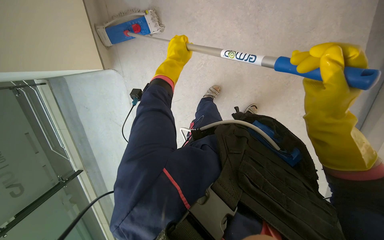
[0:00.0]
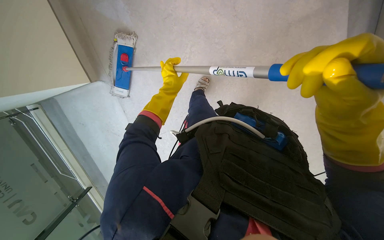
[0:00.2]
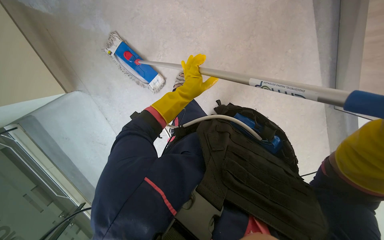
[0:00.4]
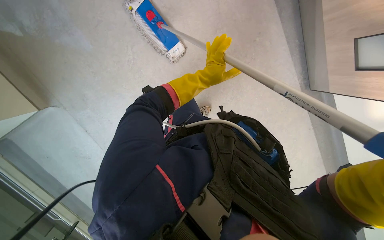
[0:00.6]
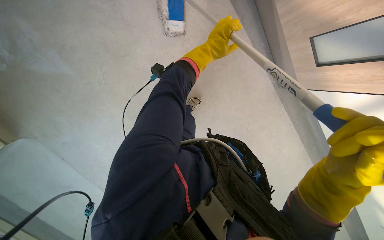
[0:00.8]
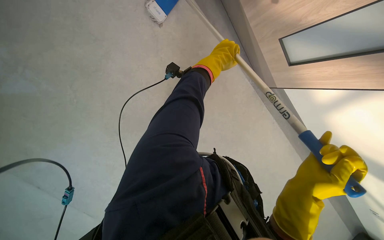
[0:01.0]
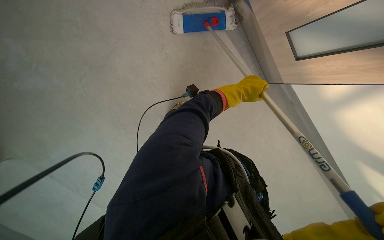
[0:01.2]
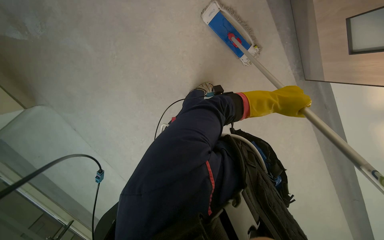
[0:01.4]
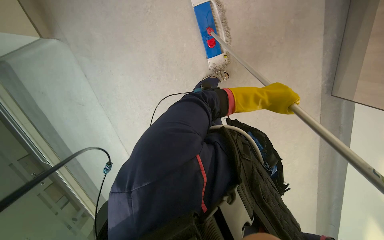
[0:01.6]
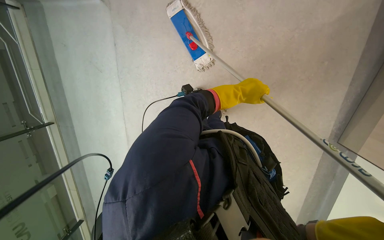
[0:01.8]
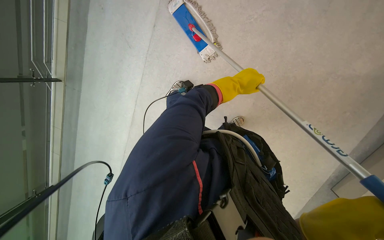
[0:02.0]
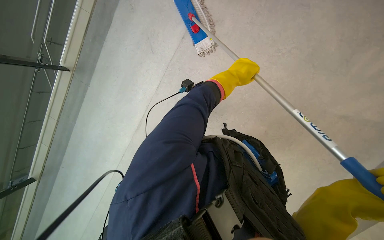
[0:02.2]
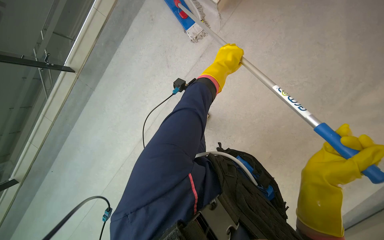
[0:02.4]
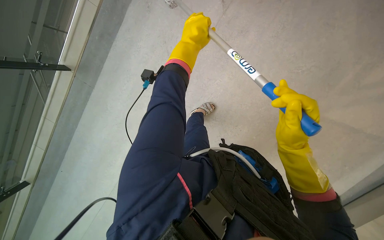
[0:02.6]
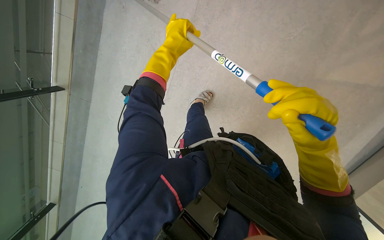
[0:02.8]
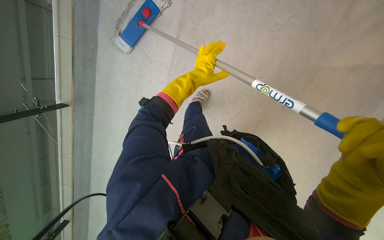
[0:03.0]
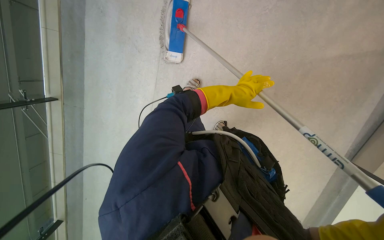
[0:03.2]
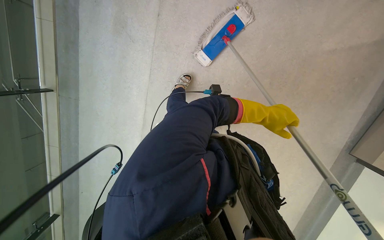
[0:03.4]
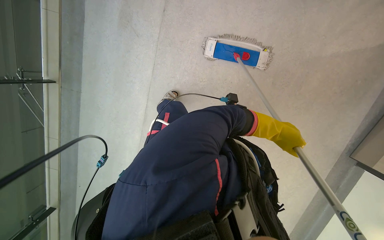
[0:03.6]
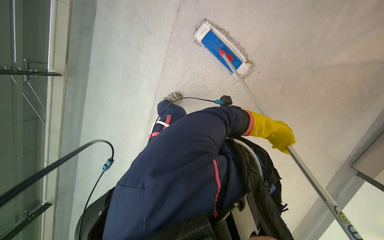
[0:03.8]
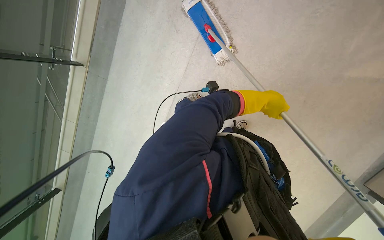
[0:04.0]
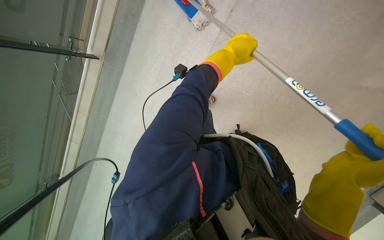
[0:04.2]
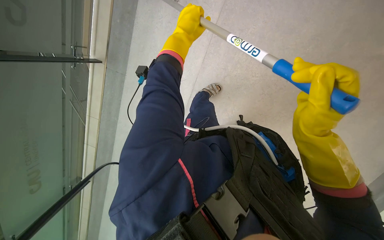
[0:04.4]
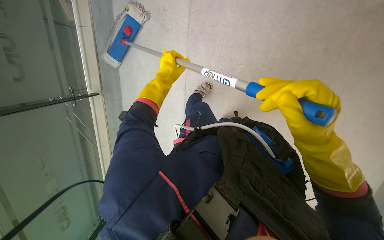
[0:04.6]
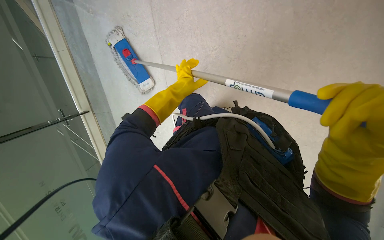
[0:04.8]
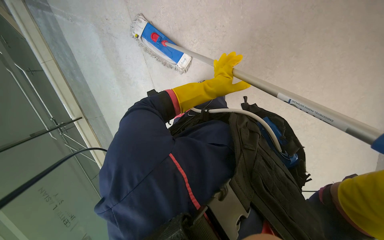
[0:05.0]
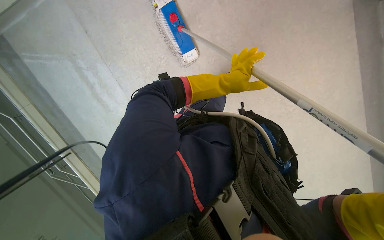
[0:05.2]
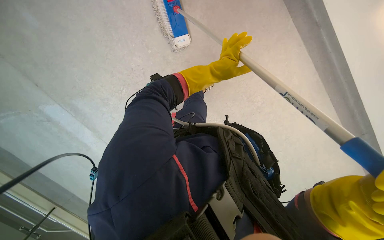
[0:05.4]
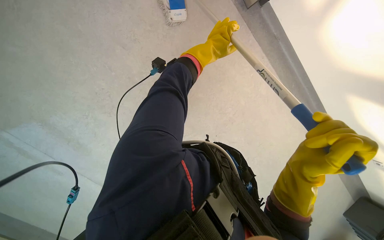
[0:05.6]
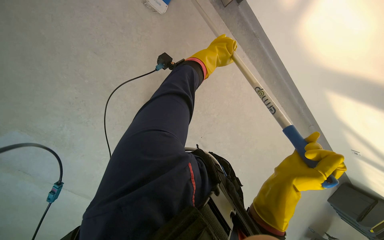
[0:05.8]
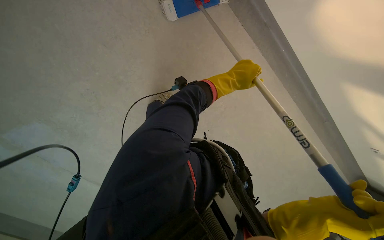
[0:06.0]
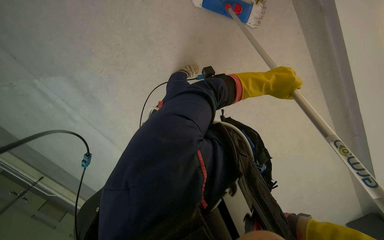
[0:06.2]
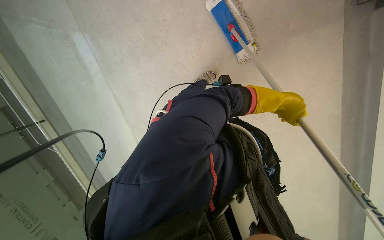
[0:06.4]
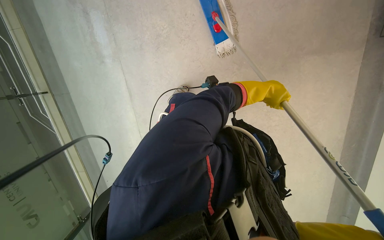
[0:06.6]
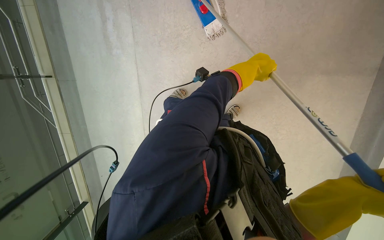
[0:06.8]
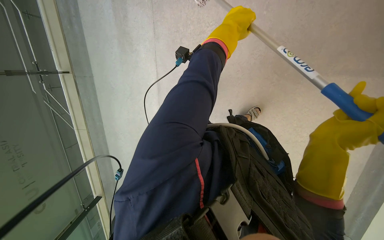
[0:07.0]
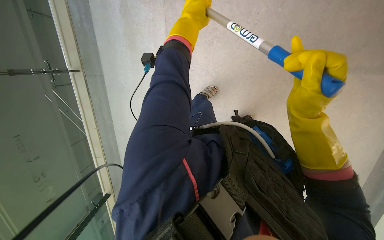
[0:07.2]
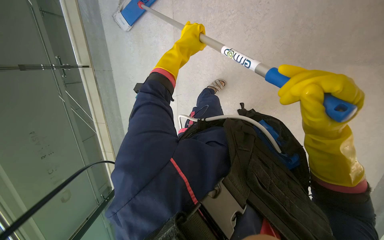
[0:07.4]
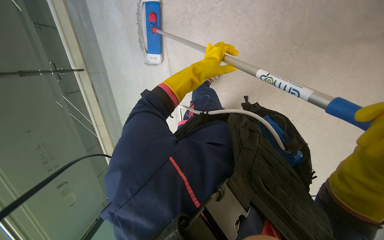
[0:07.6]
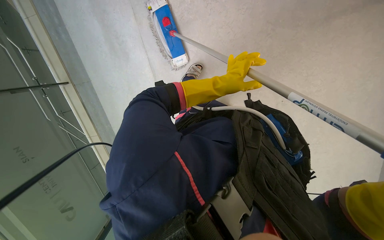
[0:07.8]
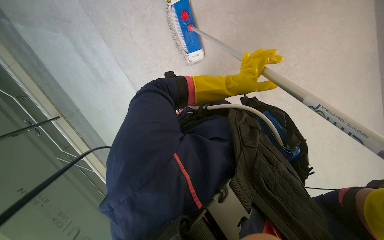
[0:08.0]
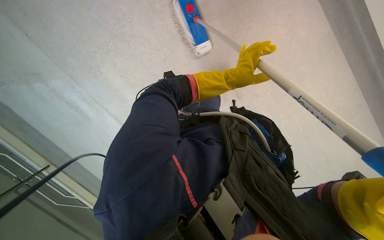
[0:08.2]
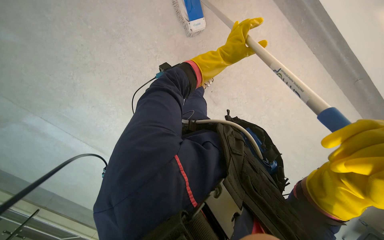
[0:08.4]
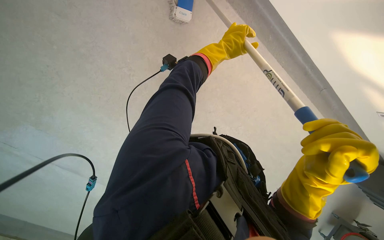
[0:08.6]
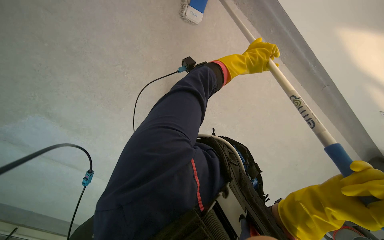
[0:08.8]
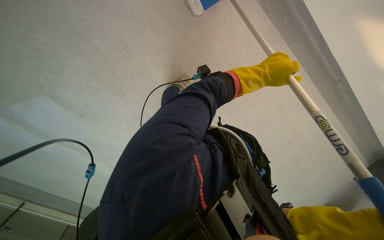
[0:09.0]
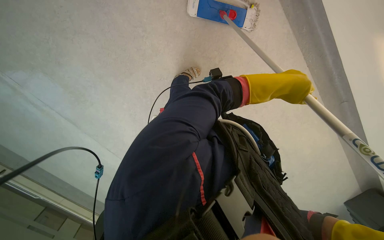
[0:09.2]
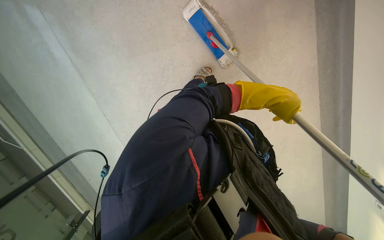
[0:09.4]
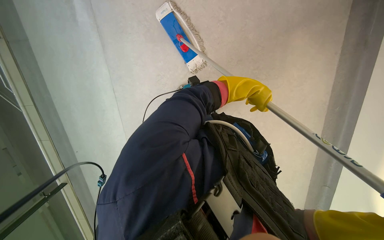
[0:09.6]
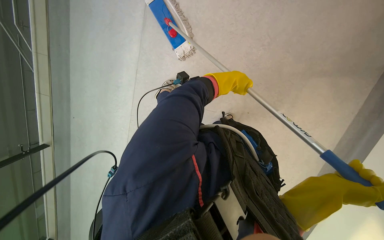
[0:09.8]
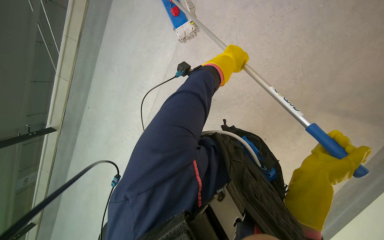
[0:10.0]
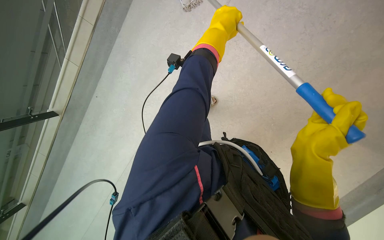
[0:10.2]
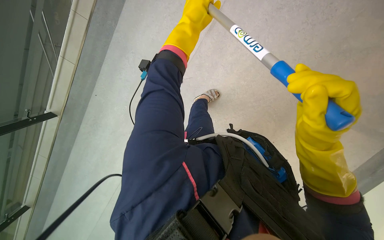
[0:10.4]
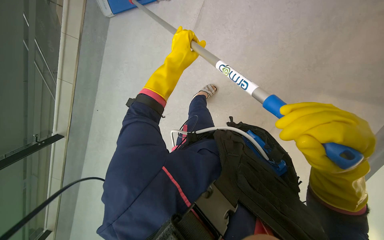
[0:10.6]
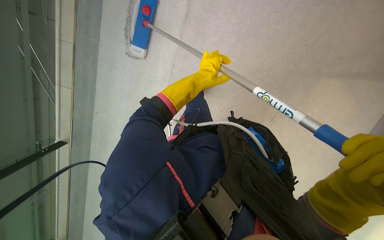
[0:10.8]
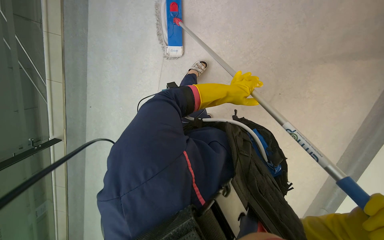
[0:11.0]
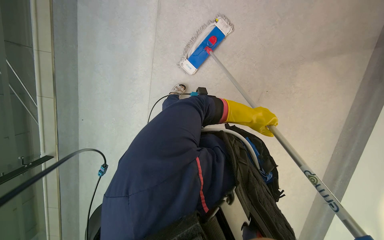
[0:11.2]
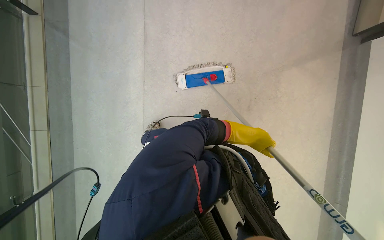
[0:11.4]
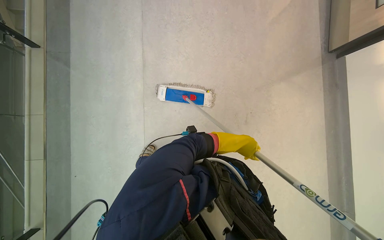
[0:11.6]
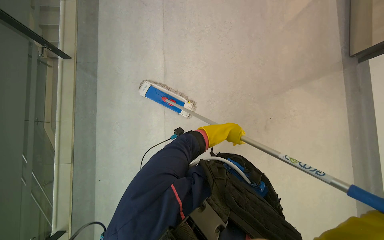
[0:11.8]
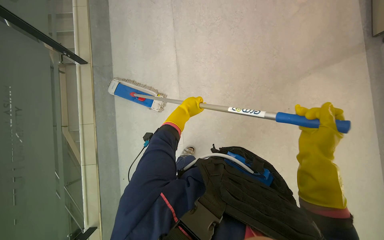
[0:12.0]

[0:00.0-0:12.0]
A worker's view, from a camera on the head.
Job: mopping floor.
The whole recording: Mopping floor. The worker mops the floor with a long-handled mop, periodically wringing it out.
0:00.0 to 0:01.6: The left hand is displaced to the right and down the picture by roughly 20 cm.
0:01.6 to 0:03.0: The camera pitches downward, by some 10 degrees. The left hand heads to the left, covering some 20 cm.
0:04.4 to 0:06.0: The wearer looks about 20 degrees further downward. The left hand moves to the right, roughly 15 cm.
0:07.6 to 0:09.0: The camera pitches downward, by some 20 degrees.
0:09.0 to 0:10.4: The left hand heads to the left and up the picture, covering about 25 cm.

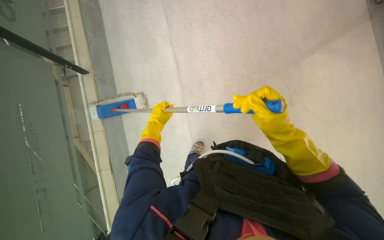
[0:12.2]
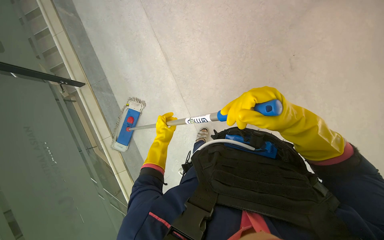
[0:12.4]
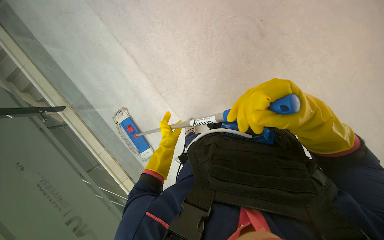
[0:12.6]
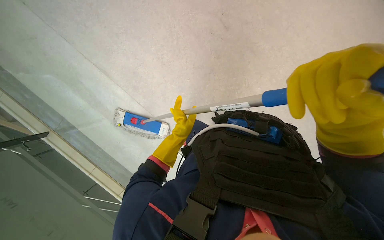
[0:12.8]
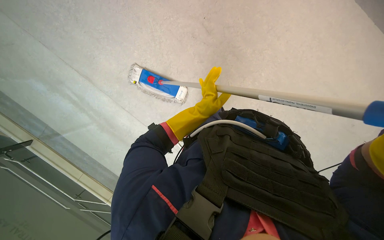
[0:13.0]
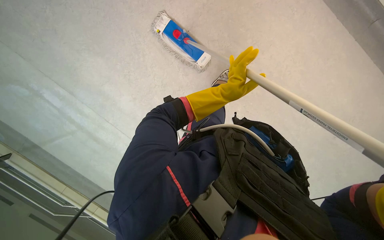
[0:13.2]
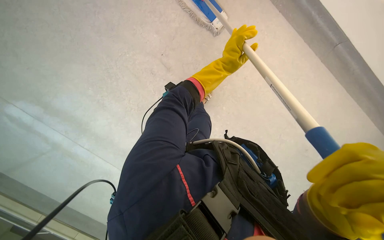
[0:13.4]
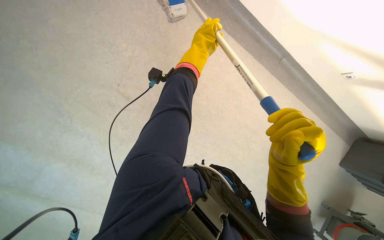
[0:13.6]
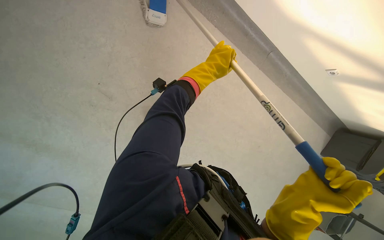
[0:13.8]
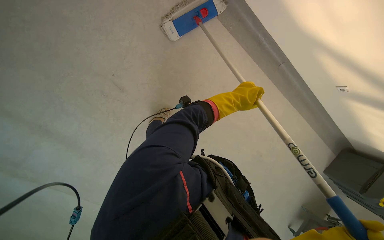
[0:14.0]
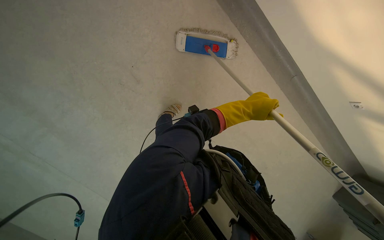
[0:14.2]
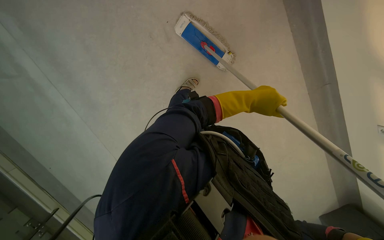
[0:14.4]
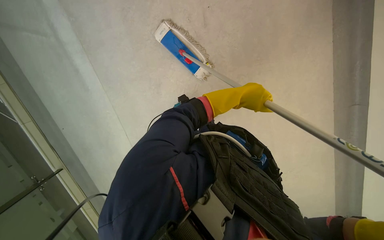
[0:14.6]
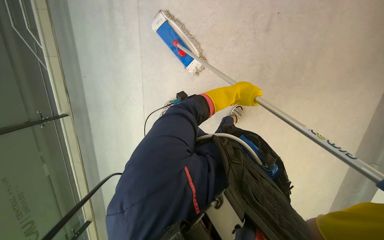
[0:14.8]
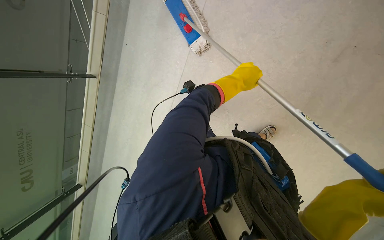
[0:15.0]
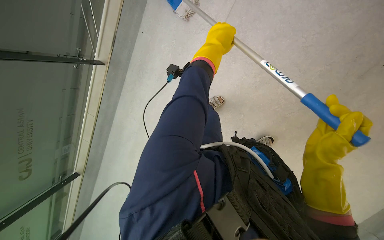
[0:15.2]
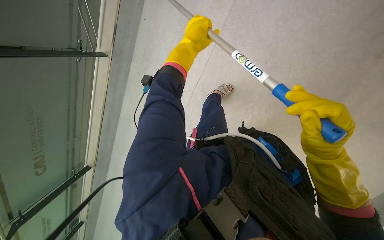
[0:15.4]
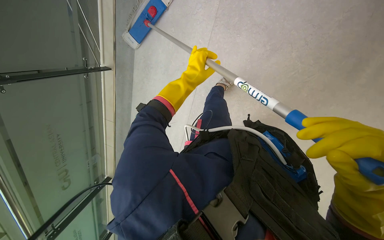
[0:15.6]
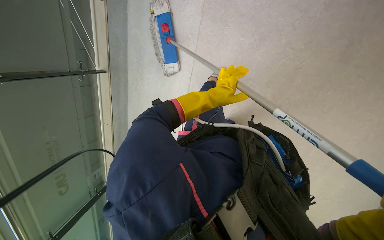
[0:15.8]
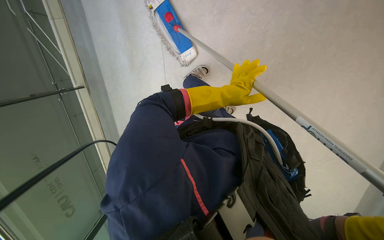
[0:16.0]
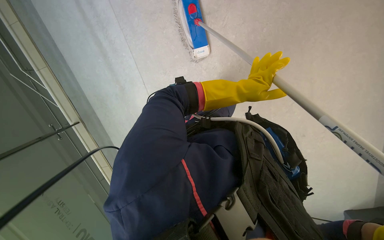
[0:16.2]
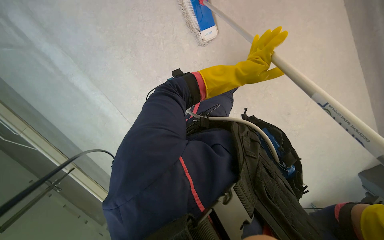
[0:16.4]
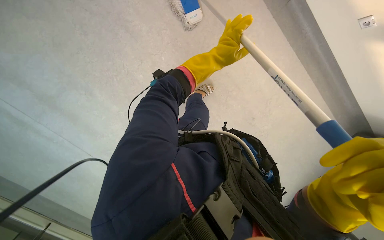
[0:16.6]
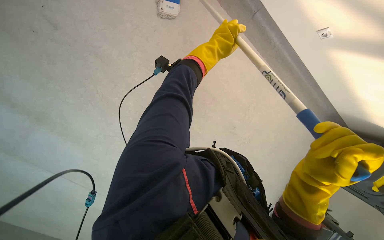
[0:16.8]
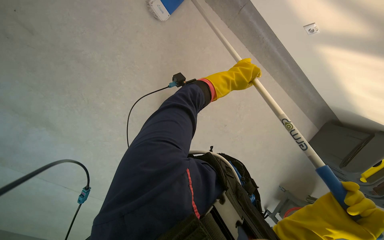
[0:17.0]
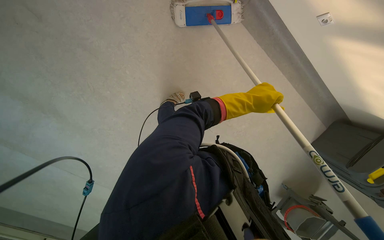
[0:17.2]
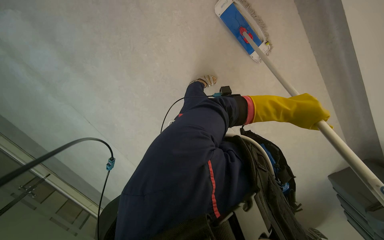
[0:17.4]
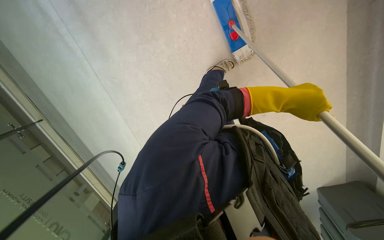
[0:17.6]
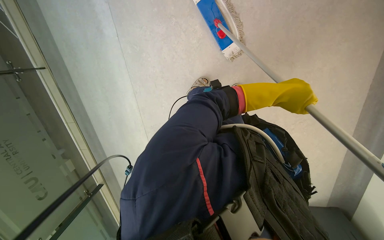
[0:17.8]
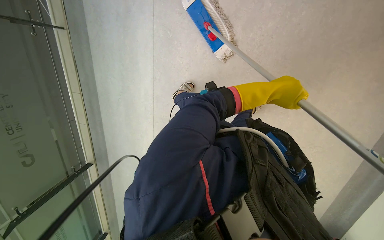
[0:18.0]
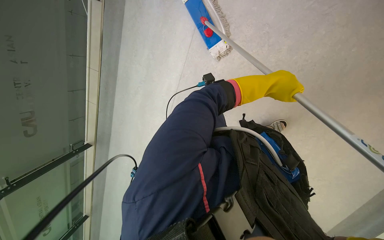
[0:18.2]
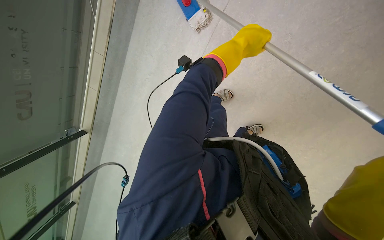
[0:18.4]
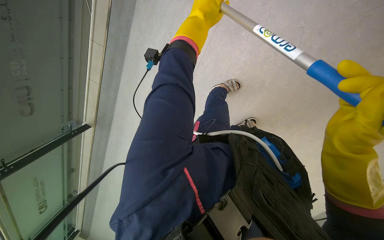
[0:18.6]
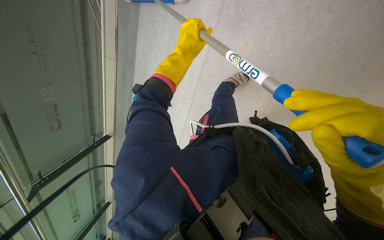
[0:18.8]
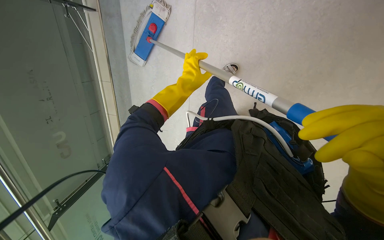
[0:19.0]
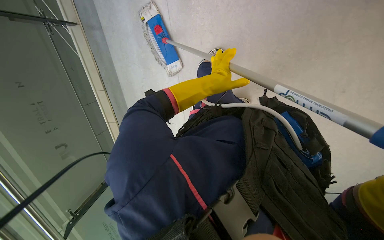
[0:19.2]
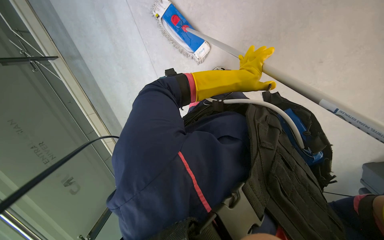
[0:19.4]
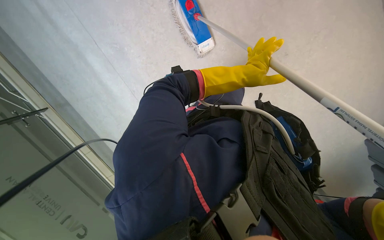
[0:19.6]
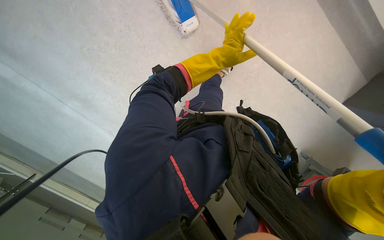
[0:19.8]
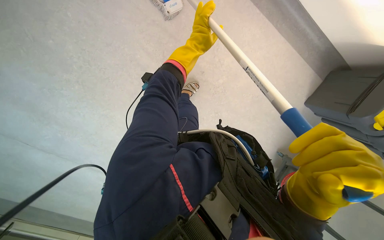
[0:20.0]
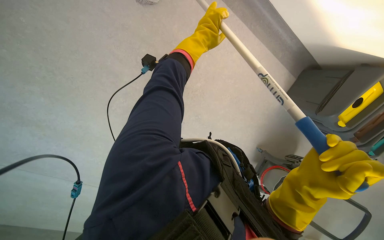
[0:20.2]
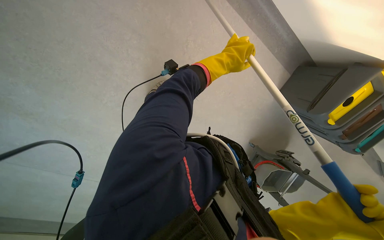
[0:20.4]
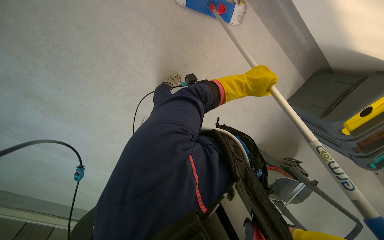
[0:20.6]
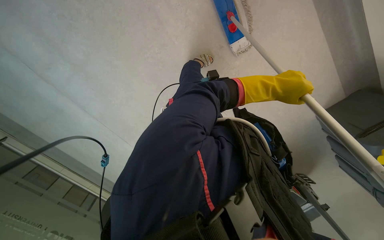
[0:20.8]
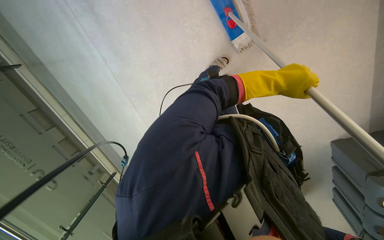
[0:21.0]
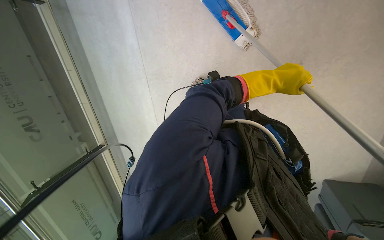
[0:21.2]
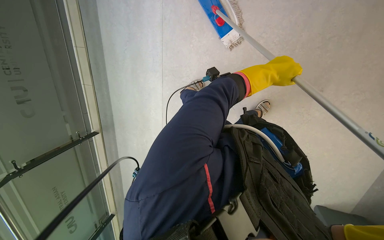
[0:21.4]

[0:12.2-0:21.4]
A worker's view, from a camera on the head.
Job: mopping floor.
The whole recording: Mopping floor. The worker mops the floor with a long-handled mop, periodically wringing it out.
0:12.2 to 0:13.8: The head turns to the right by about 40 degrees.
0:18.4 to 0:19.8: The view tilts about 20 degrees downward. The left hand moves down the picture, about 15 cm.
0:19.8 to 0:21.4: The left hand travels to the right by some 10 cm.
